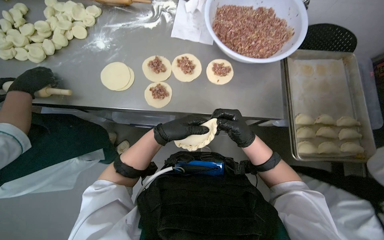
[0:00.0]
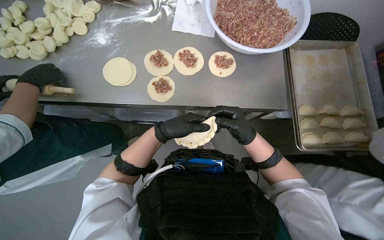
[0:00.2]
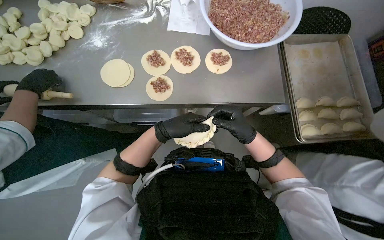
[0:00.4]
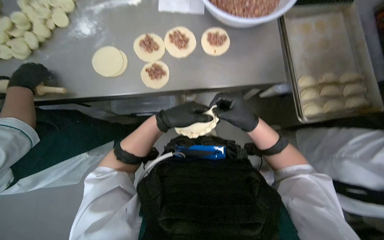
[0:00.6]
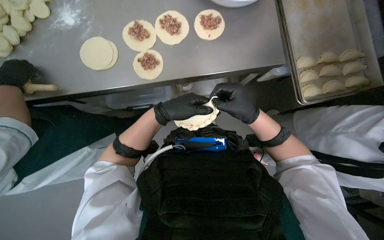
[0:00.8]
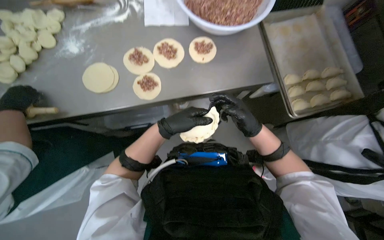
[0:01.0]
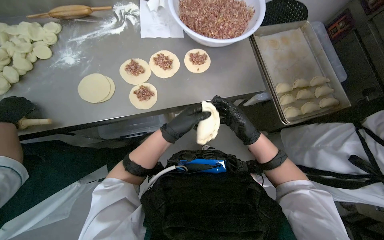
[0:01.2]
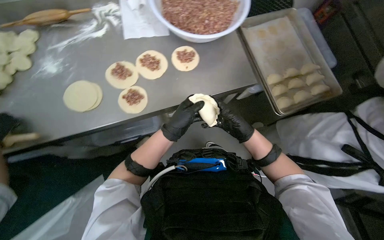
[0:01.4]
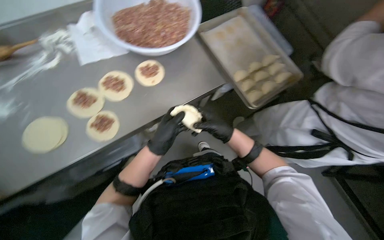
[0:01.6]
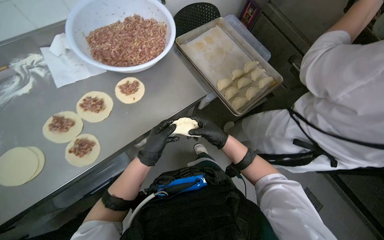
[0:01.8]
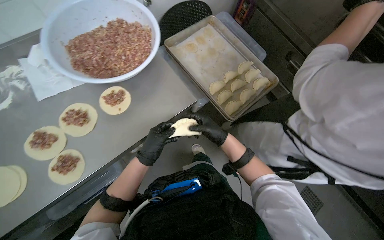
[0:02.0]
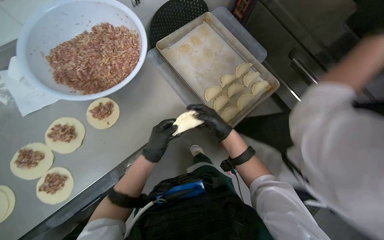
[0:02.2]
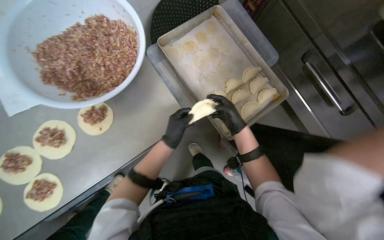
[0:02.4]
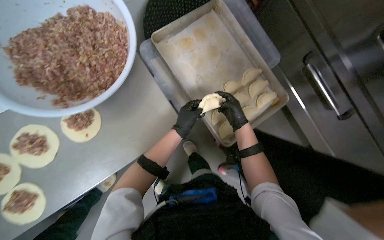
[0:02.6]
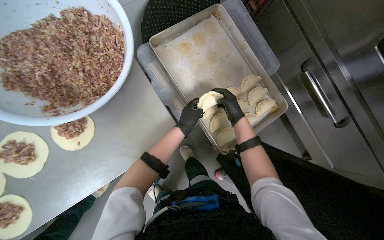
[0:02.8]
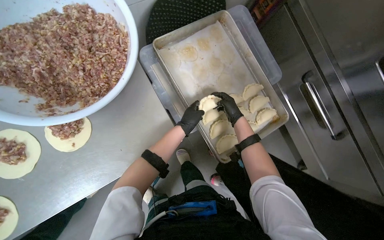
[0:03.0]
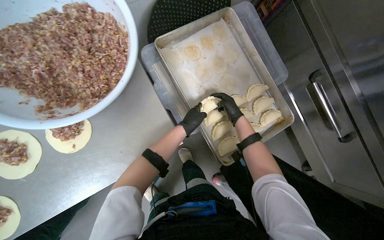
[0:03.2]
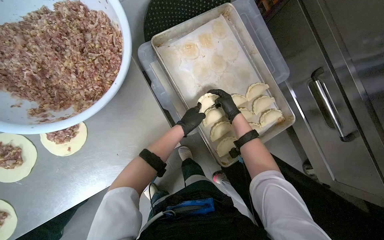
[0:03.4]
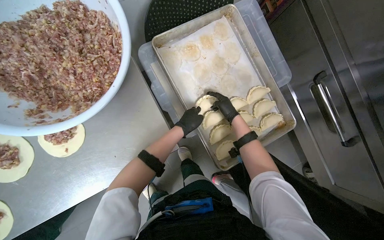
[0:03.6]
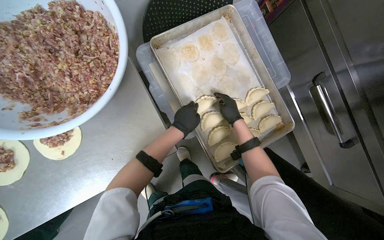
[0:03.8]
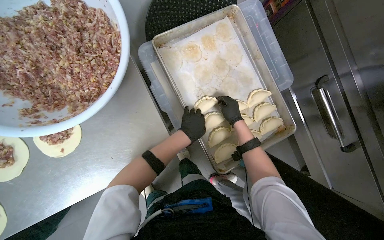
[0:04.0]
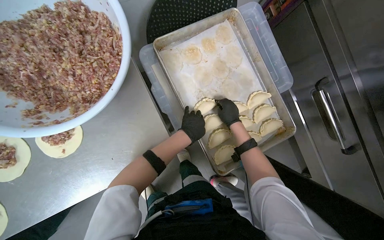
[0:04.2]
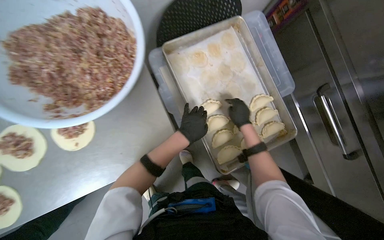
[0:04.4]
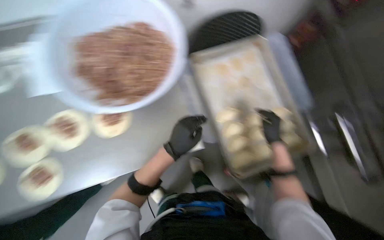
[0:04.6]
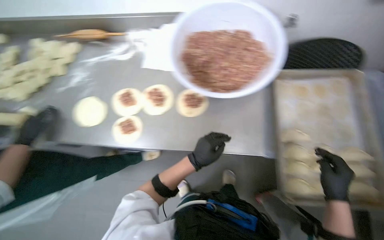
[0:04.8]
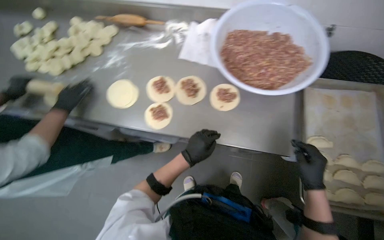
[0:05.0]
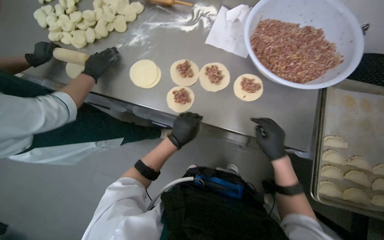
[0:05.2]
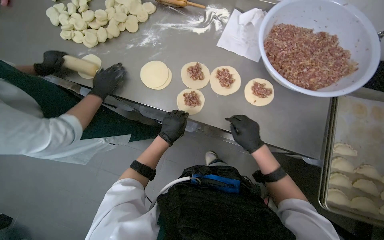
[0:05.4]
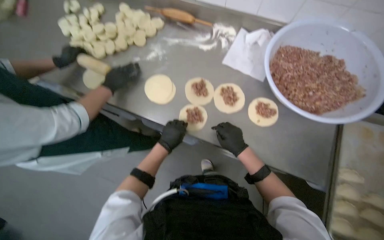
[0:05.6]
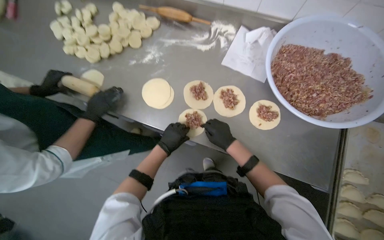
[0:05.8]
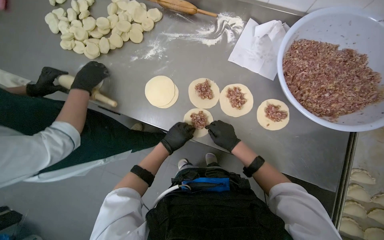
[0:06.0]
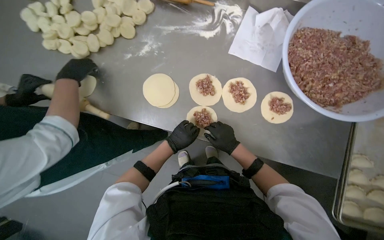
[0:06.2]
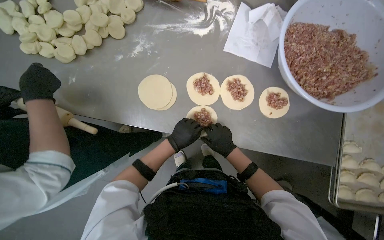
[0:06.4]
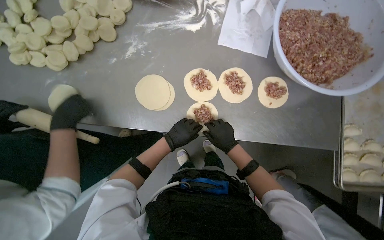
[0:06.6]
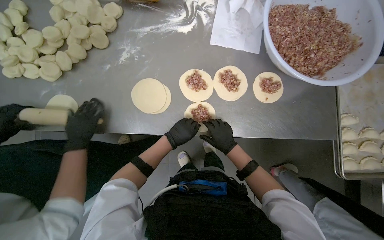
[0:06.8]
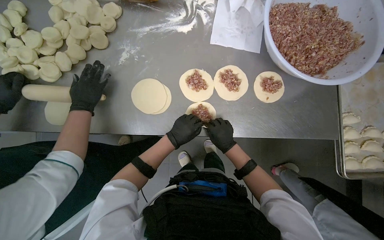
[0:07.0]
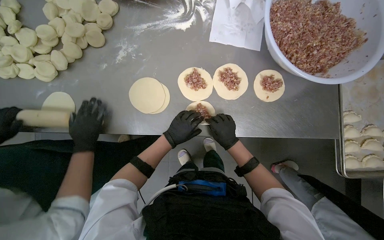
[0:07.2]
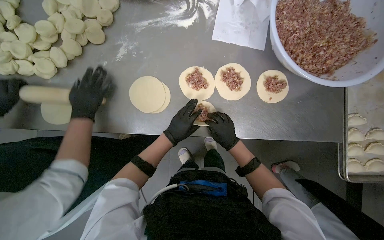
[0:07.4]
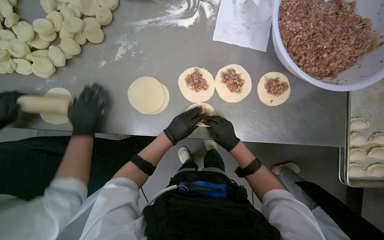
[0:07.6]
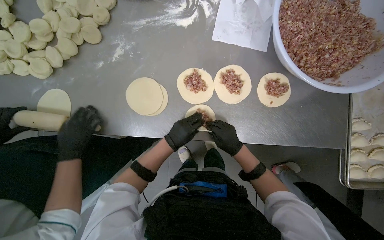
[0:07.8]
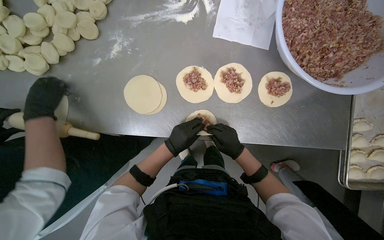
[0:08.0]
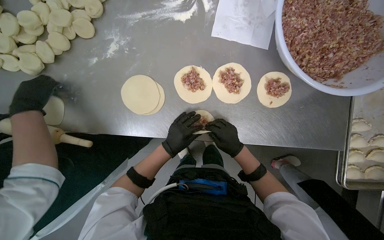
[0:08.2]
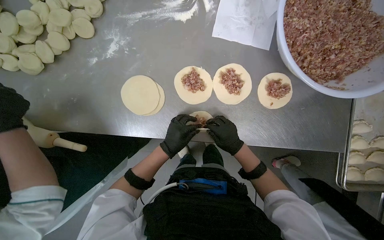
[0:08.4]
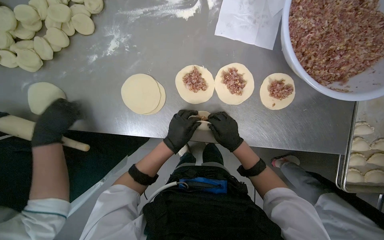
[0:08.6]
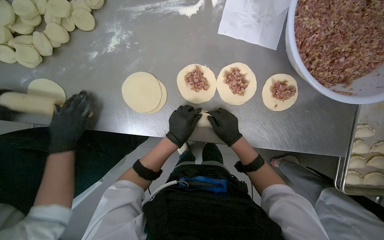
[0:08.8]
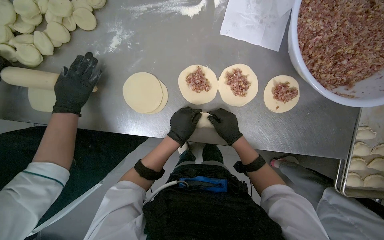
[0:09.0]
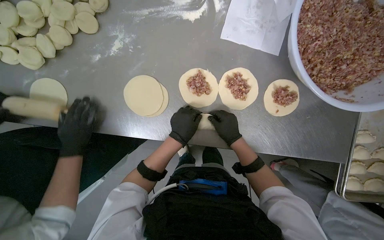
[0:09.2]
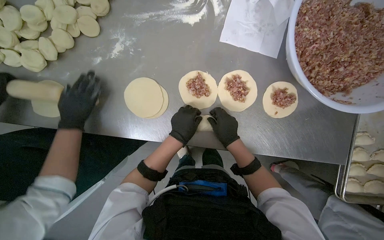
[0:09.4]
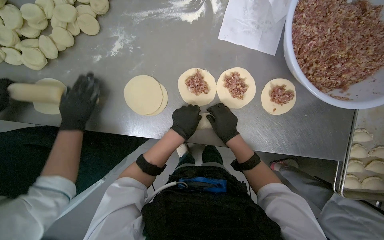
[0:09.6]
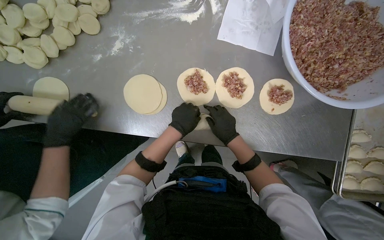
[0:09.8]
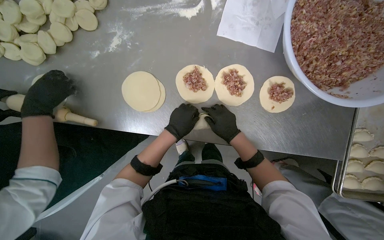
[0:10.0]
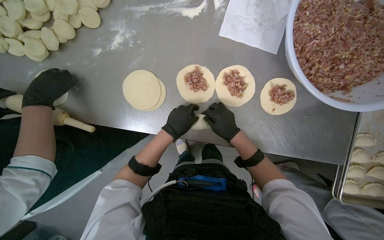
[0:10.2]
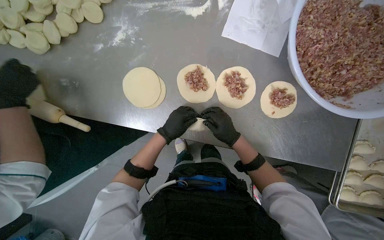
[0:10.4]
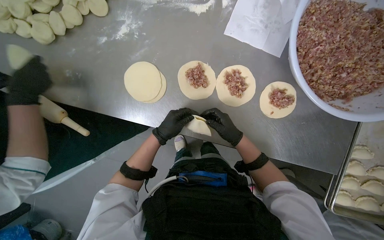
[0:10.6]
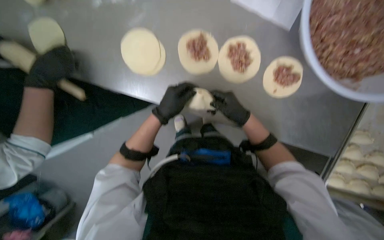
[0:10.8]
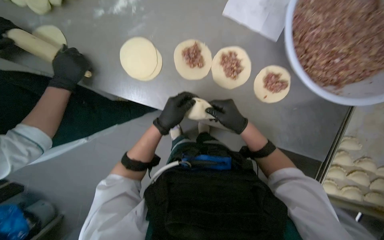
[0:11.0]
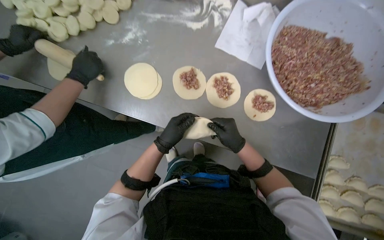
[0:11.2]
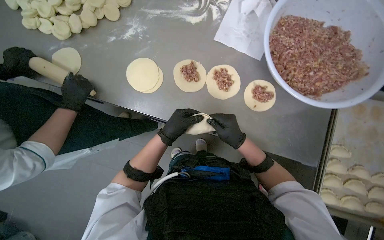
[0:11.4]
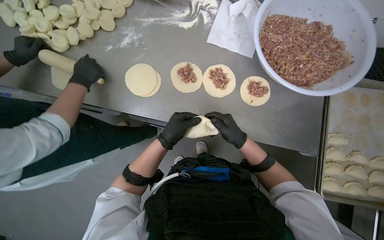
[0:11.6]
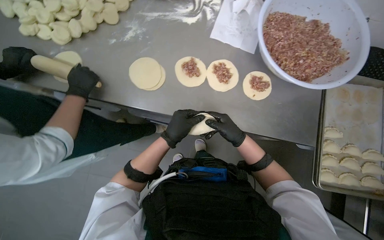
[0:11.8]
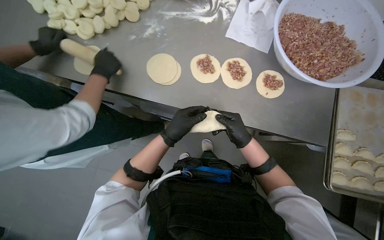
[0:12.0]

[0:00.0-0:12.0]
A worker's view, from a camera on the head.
Job: preparing food.
The whole recording: Preparing meat-filled dumplings. The worker places meat filling onto dough circles, seals them, and places them onto a tray.
0:00.0 to 0:01.6: The head turns to the right by roughly 35 degrees.
0:01.6 to 0:03.0: The wearer moves roughly 40 cm.
0:03.0 to 0:04.4: The left hand shifts about 10 cm nearer to the camera.
0:04.4 to 0:06.0: The wearer moves approximately 50 cm. The head turns to the left by about 45 degrees.
0:07.6 to 0:10.4: The hands stay close to where they were, moving slightly.
0:10.4 to 0:12.0: The view tips upward by some 15 degrees.

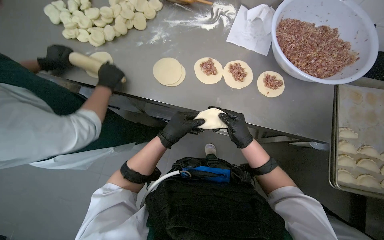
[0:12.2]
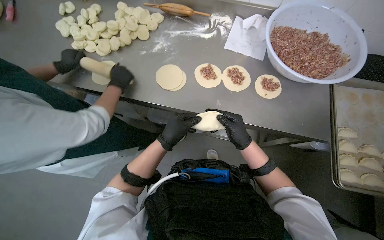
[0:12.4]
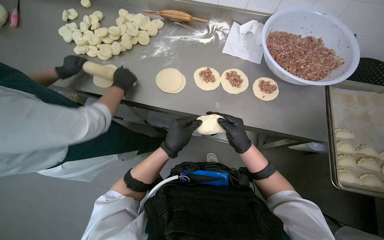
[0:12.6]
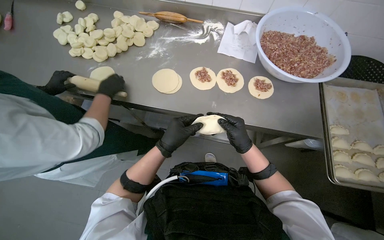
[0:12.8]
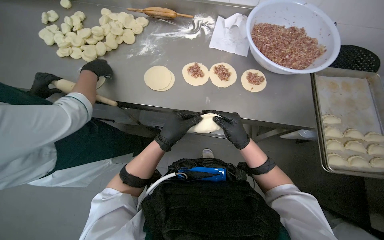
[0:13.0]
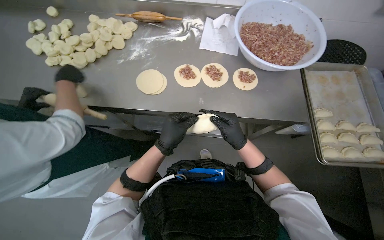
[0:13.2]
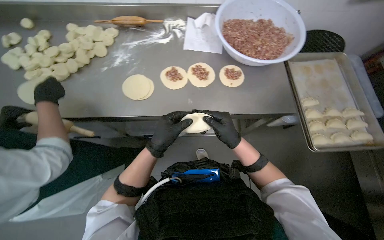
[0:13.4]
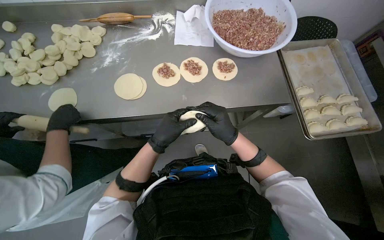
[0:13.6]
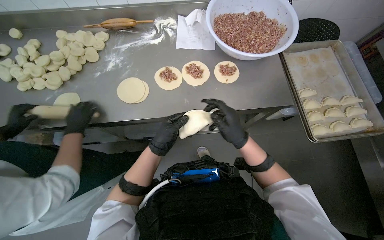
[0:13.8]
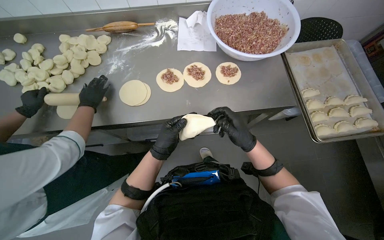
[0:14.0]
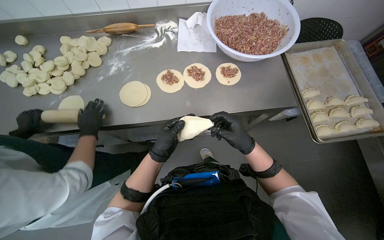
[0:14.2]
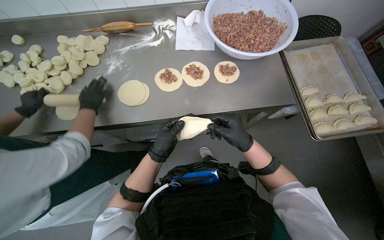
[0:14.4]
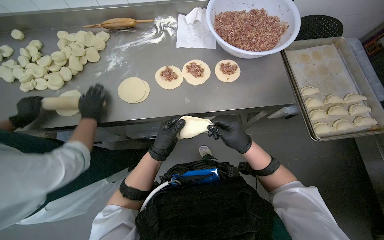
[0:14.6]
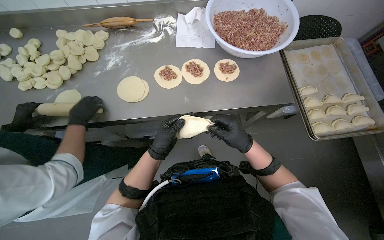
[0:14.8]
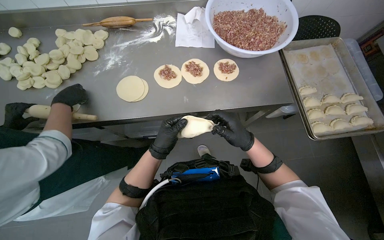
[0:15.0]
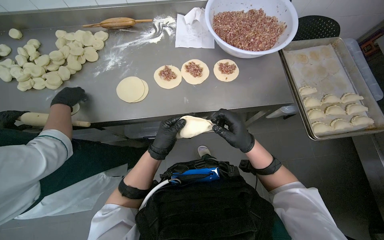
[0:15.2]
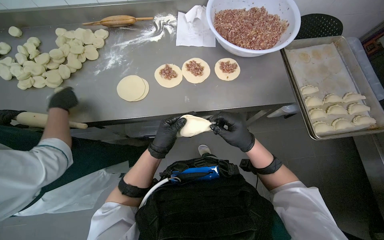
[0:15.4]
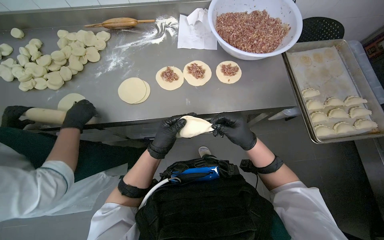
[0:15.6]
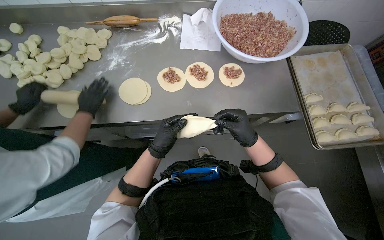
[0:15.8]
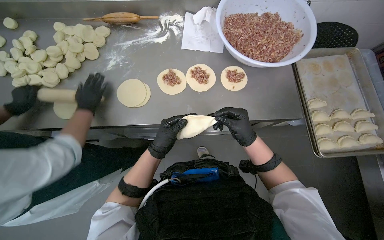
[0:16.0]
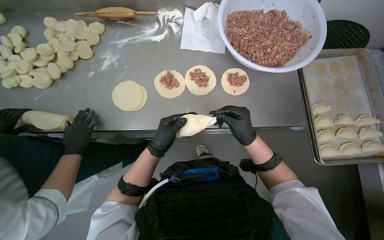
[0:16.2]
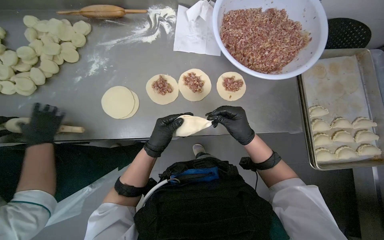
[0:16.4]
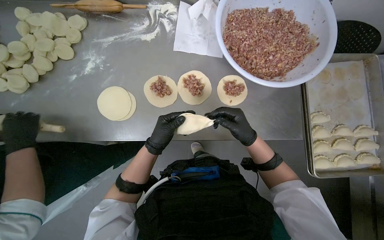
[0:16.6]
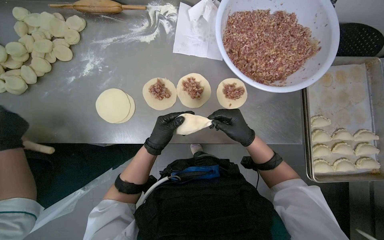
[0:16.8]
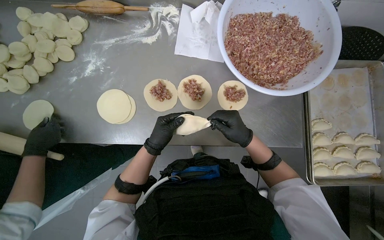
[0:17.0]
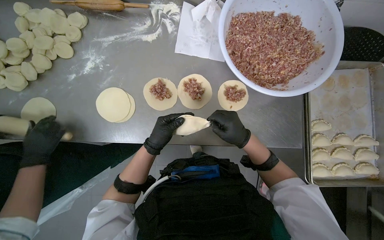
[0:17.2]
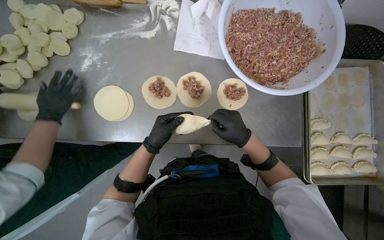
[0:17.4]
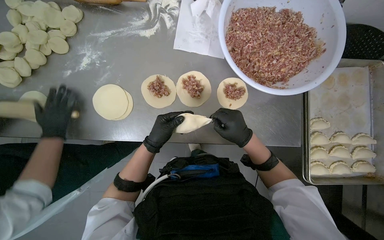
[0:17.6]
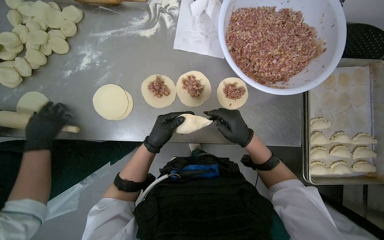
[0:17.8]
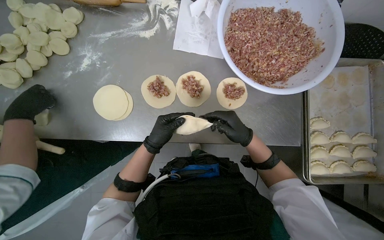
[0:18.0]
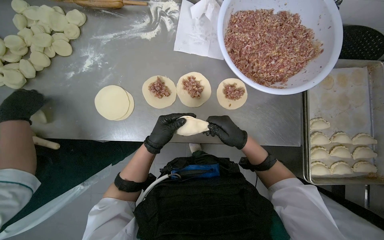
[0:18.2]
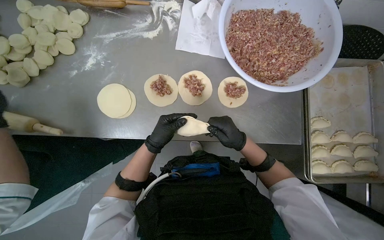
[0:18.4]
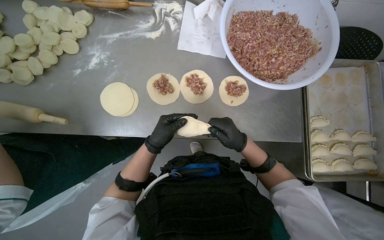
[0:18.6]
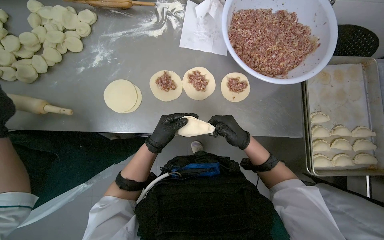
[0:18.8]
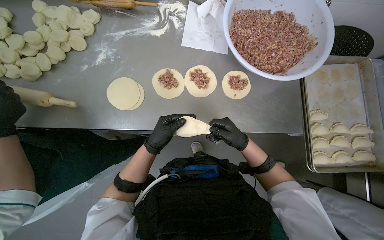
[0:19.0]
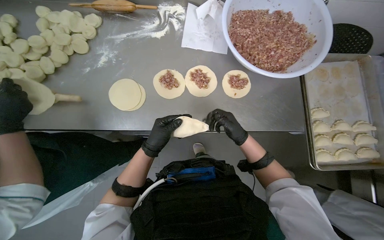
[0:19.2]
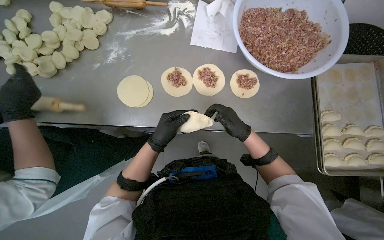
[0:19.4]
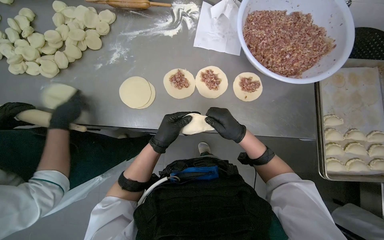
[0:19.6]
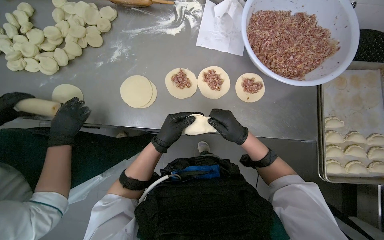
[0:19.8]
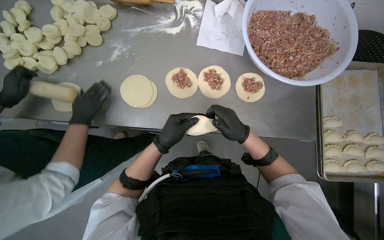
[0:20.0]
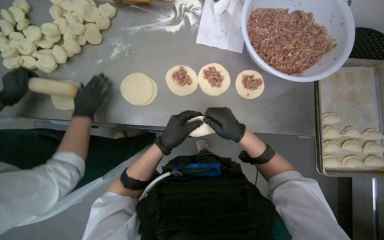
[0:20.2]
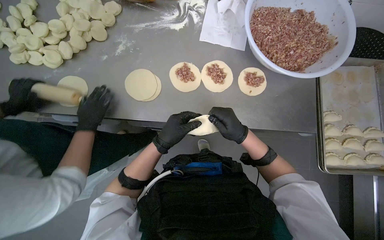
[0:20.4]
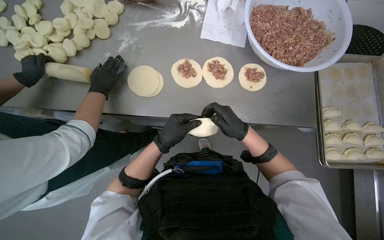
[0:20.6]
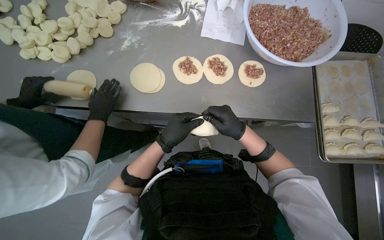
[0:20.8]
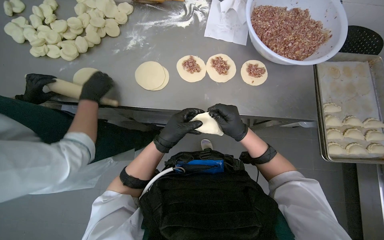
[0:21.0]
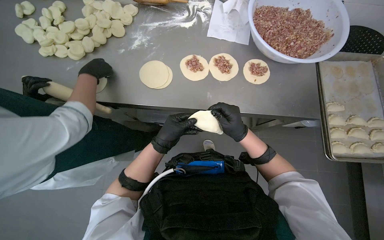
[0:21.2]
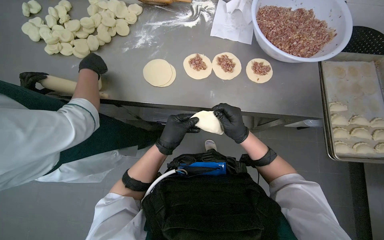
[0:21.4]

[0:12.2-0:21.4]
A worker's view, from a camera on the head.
Job: preparing food.
The whole recording: Preparing meat-filled dumplings. The worker places meat filling onto dough circles, seals them, and places them onto a tray.
0:12.2 to 0:13.8: The right hand shifts roughly 15 cm nearer to the camera.
0:13.8 to 0:15.2: The hands are busy where they are.
0:15.2 to 0:16.8: The view tips downward by roughly 10 degrees.
0:16.8 to 0:19.8: The hands are busy where they are.
